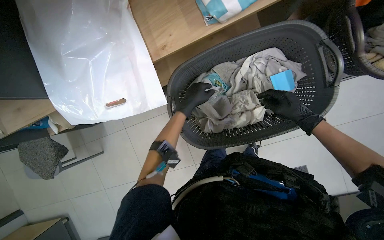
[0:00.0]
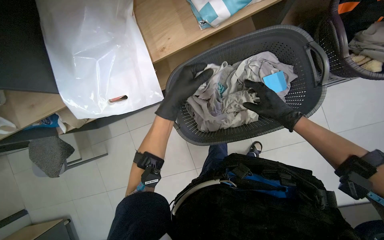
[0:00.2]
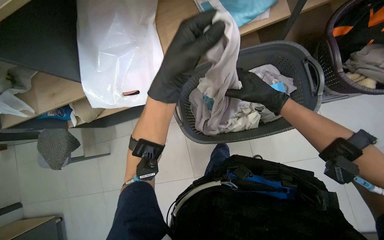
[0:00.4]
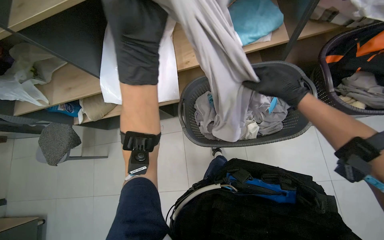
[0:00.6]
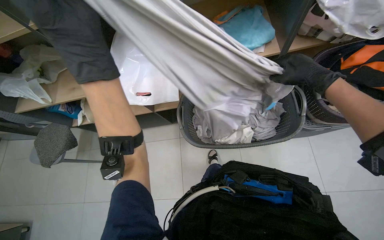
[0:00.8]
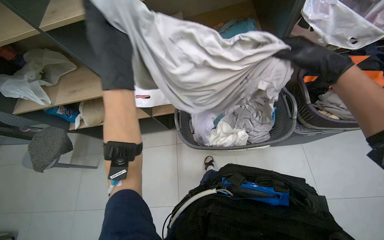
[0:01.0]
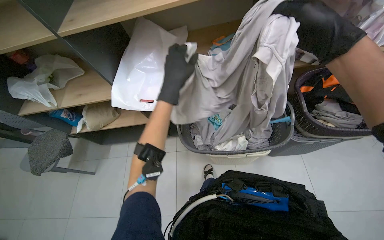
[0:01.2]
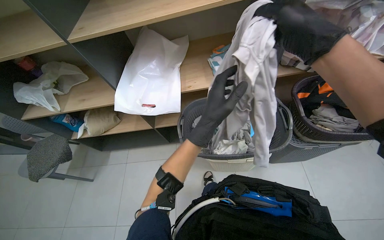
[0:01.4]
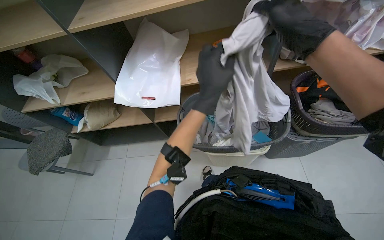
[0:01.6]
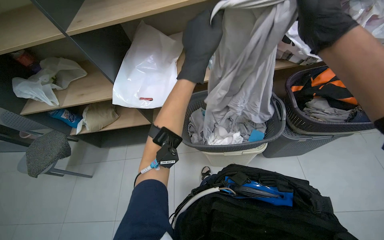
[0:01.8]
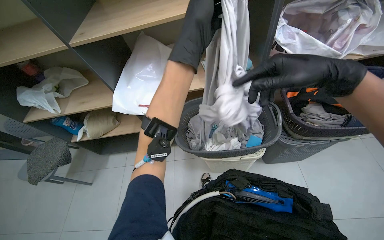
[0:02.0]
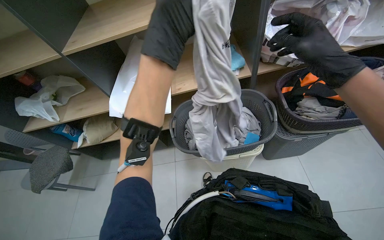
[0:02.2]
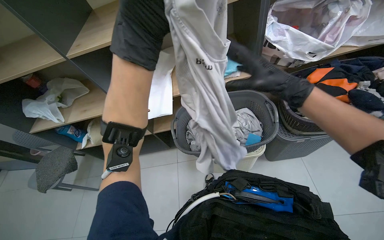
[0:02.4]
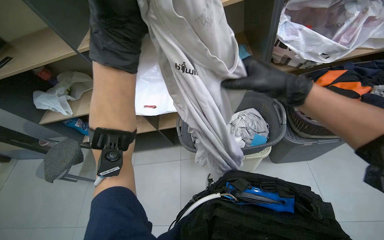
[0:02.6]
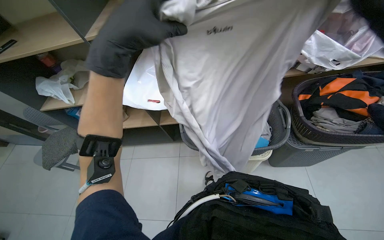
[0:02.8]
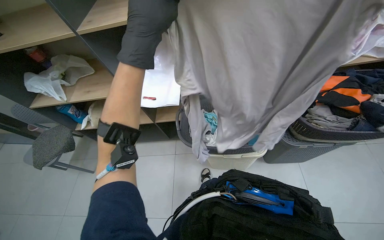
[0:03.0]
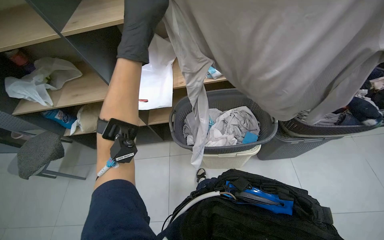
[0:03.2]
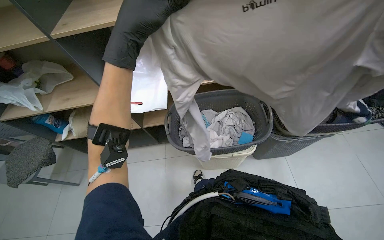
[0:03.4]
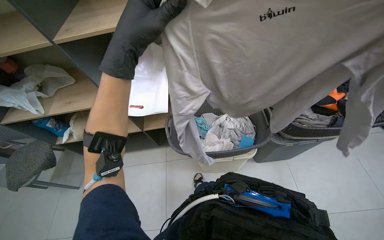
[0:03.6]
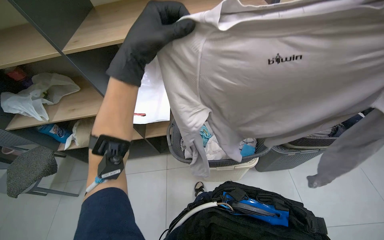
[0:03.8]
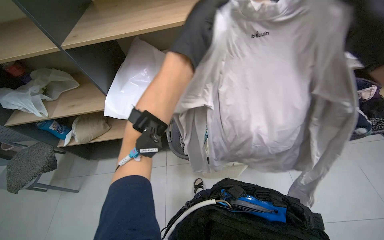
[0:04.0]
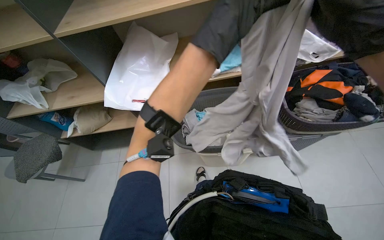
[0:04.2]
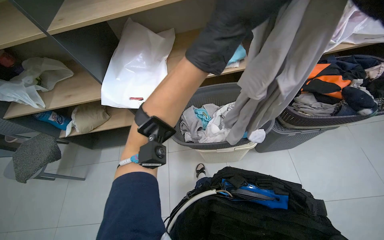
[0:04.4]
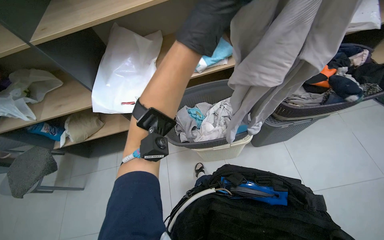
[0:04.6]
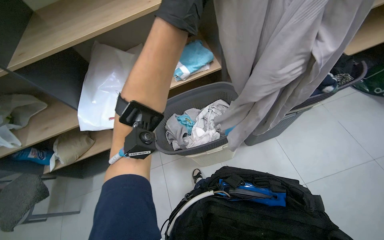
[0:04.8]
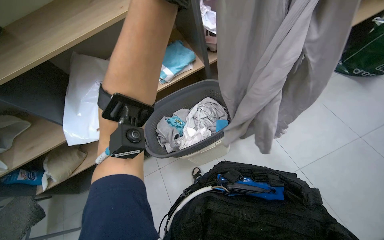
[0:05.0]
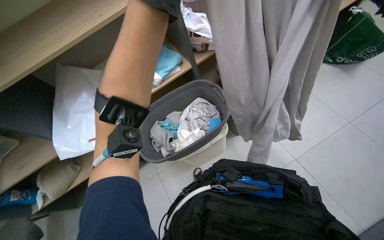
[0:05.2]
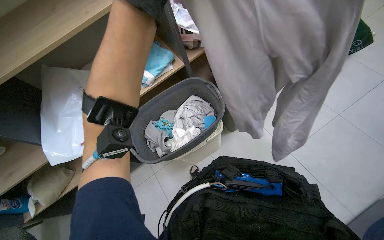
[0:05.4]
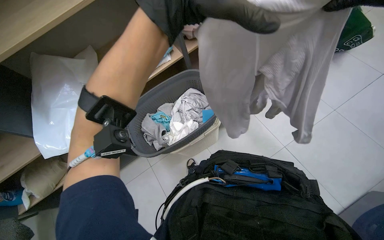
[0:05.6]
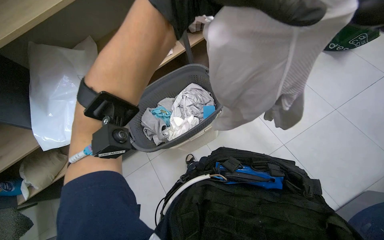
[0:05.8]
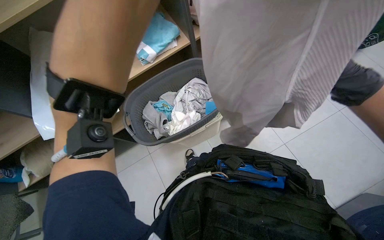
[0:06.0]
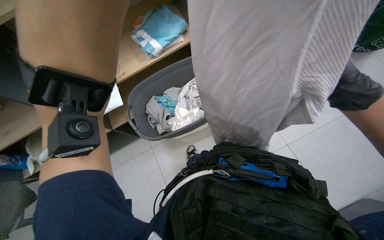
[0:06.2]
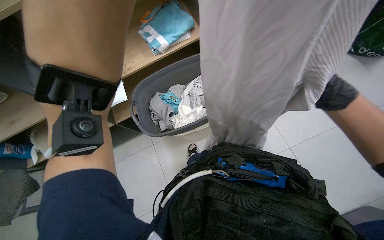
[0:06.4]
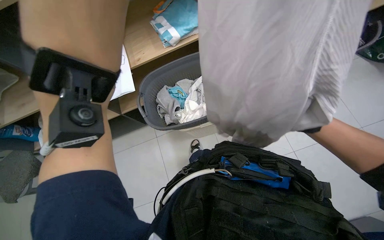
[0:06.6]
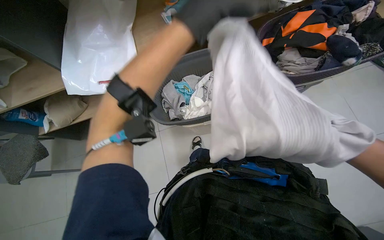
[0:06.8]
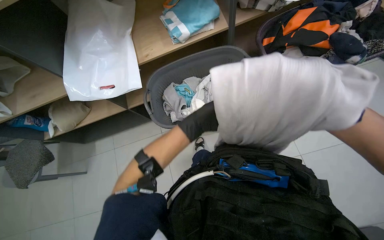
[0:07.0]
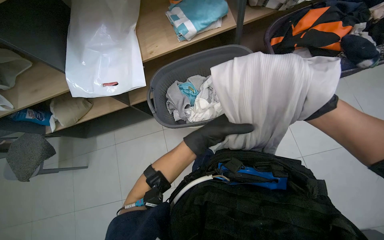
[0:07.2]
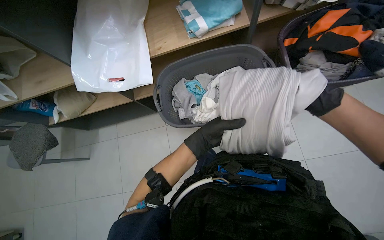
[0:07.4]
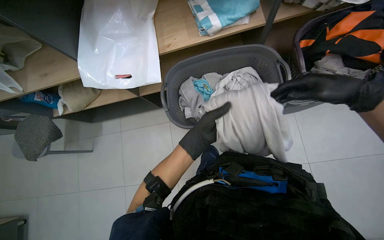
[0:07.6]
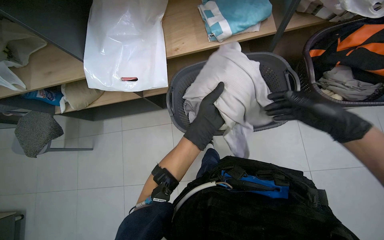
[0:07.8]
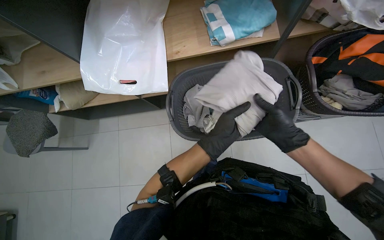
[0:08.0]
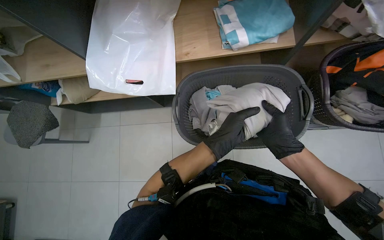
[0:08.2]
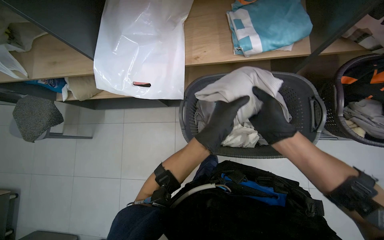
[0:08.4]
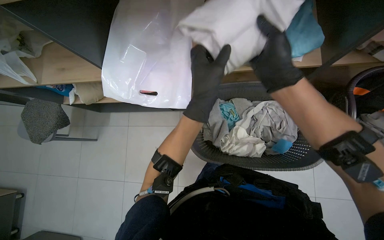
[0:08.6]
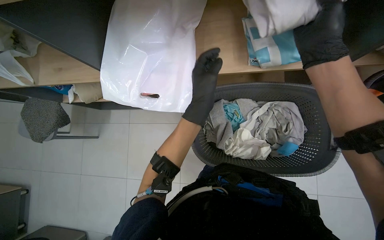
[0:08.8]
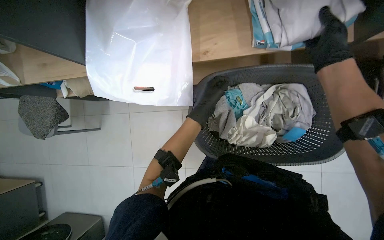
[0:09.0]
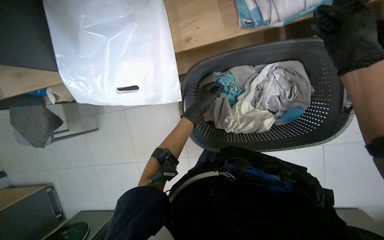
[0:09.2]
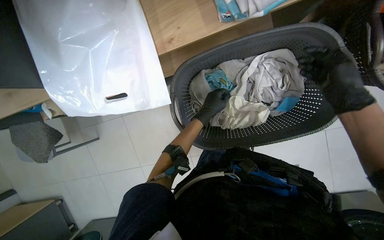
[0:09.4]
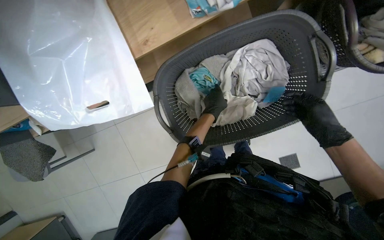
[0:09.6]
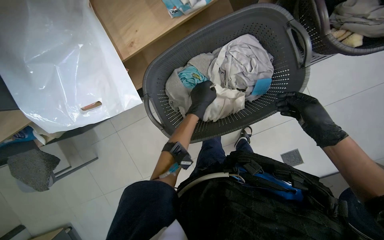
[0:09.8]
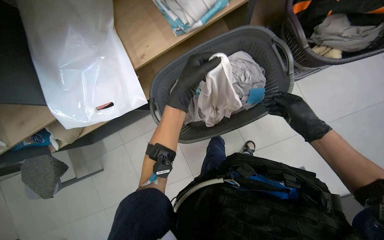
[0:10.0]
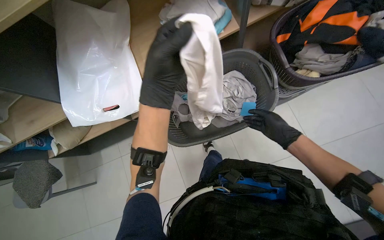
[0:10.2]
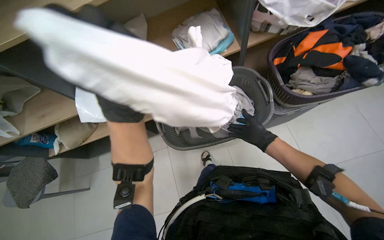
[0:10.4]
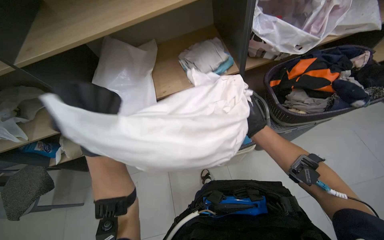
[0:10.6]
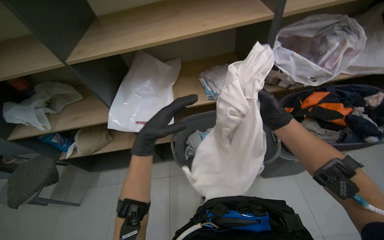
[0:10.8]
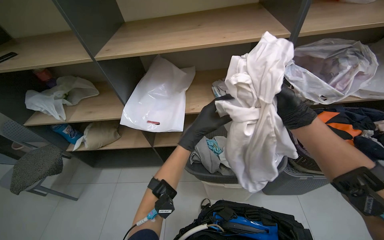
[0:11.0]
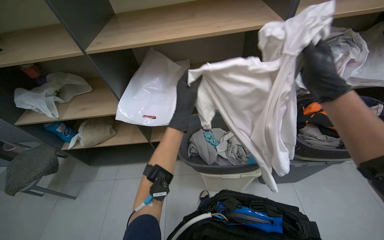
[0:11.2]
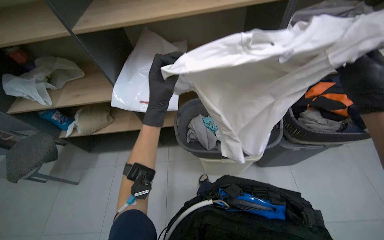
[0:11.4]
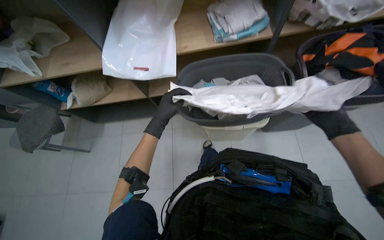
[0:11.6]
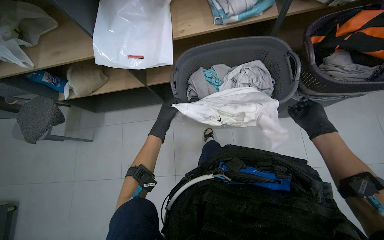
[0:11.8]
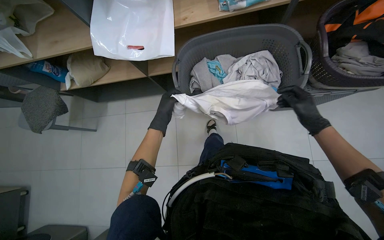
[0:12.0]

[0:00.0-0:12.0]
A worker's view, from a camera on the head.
Job: managing laundry.
The whole recording: Organizing and folding laundry. The worker organizes bags on shelves, places items into a bag, then folds clothes from a basket and places them on shelves.
0:00.0 to 0:01.6: The wearer moves approximately 40 cm. The view tilts some 30 degrees upward.
0:01.6 to 0:03.0: The left hand is displaced to the left and up the picture by some 20 cm.
0:03.0 to 0:04.4: The left hand moves to the right, roughly 25 cm.
0:04.4 to 0:06.0: The wearer looks roughly 25 degrees further to the right.
0:07.6 to 0:09.0: The view tips downward by some 15 degrees. The right hand heads up the picture and to the left, covering about 35 cm; the left hand is displaced up the picture by about 25 cm.
0:09.0 to 0:10.4: The view tips upward by roughly 20 degrees.

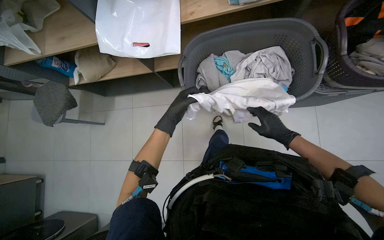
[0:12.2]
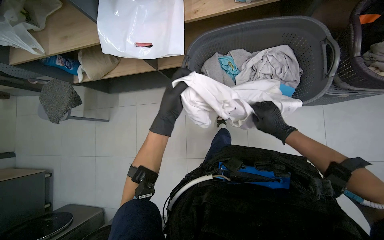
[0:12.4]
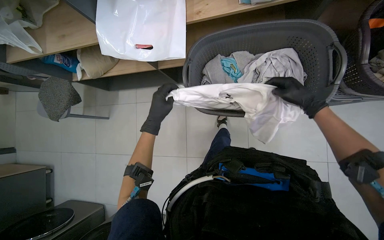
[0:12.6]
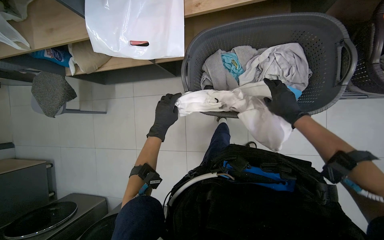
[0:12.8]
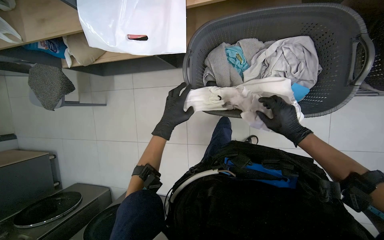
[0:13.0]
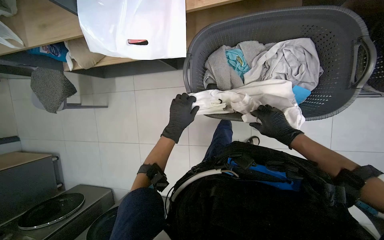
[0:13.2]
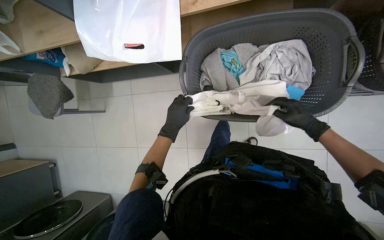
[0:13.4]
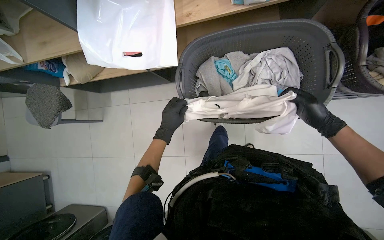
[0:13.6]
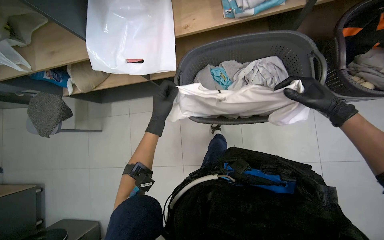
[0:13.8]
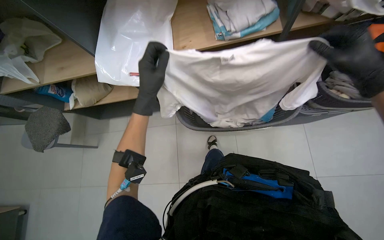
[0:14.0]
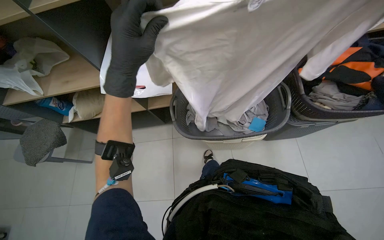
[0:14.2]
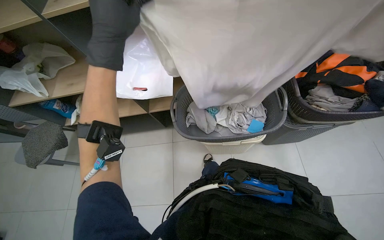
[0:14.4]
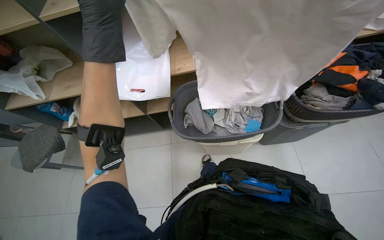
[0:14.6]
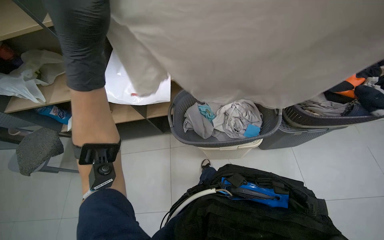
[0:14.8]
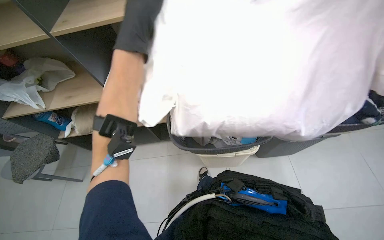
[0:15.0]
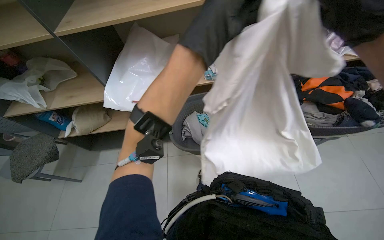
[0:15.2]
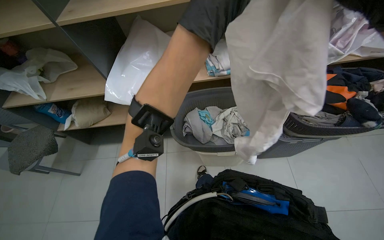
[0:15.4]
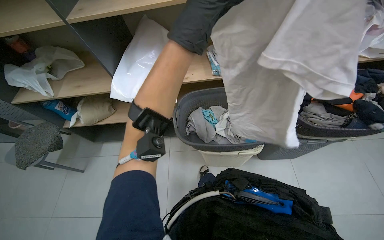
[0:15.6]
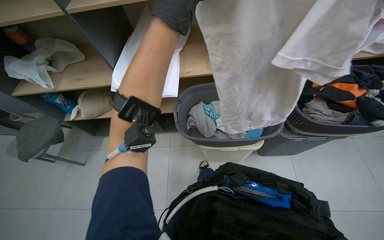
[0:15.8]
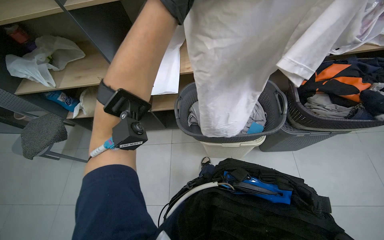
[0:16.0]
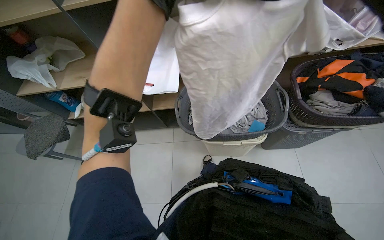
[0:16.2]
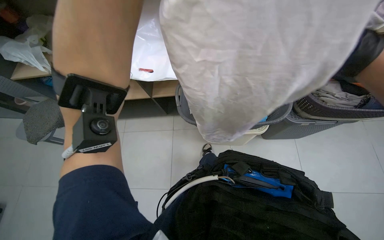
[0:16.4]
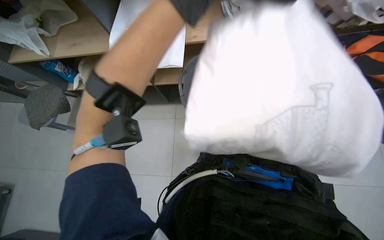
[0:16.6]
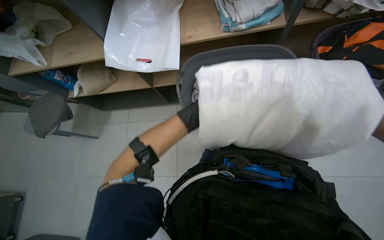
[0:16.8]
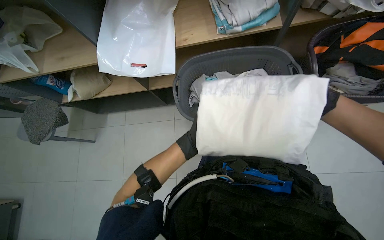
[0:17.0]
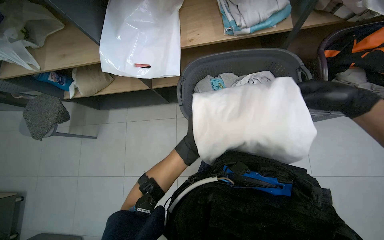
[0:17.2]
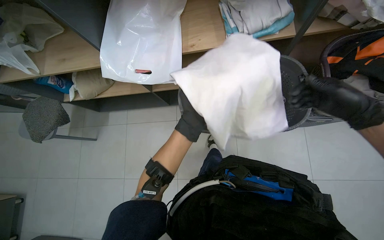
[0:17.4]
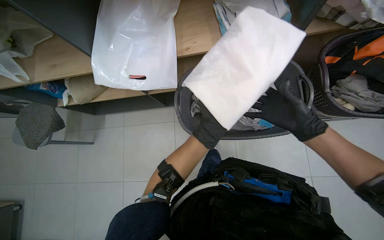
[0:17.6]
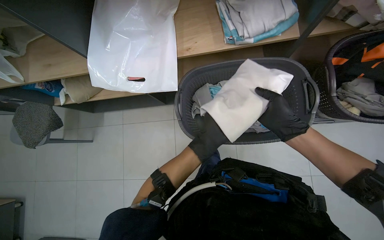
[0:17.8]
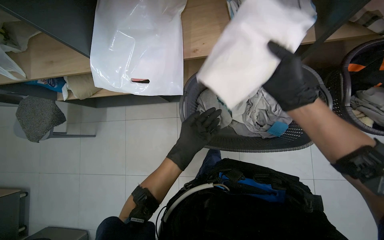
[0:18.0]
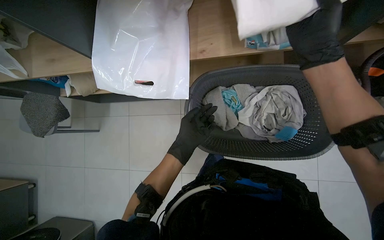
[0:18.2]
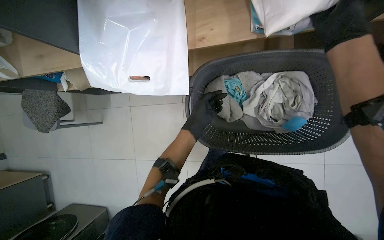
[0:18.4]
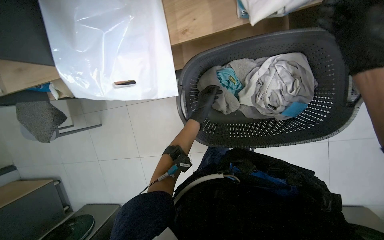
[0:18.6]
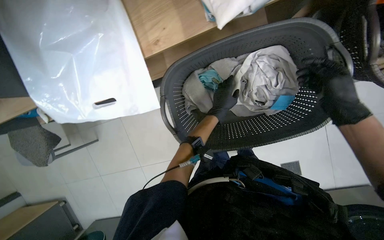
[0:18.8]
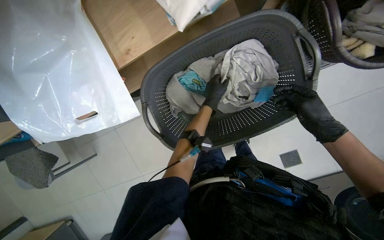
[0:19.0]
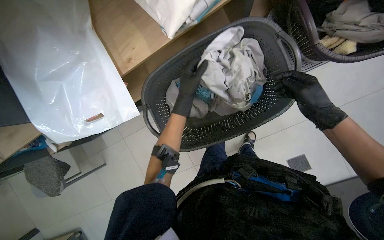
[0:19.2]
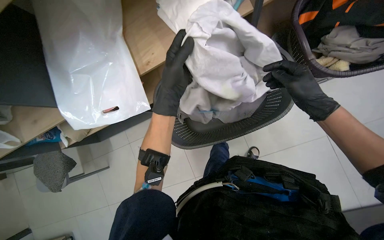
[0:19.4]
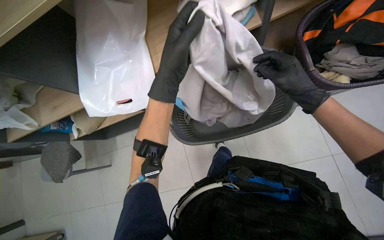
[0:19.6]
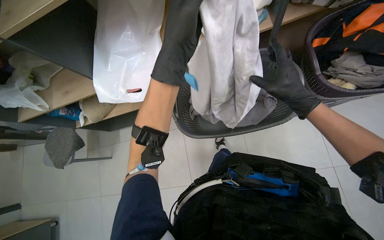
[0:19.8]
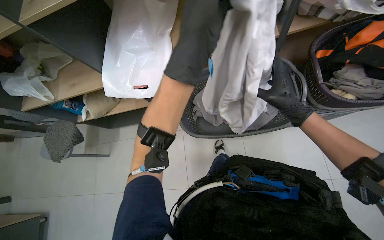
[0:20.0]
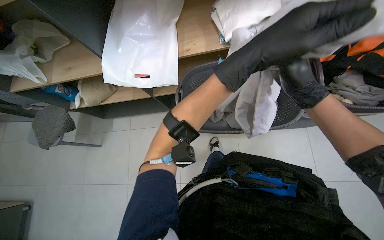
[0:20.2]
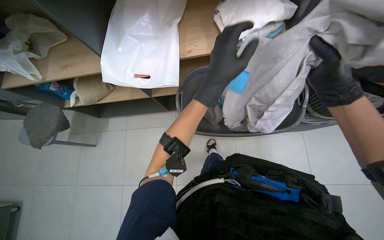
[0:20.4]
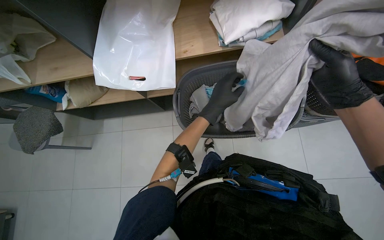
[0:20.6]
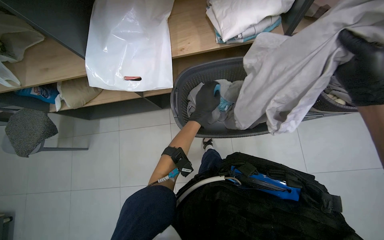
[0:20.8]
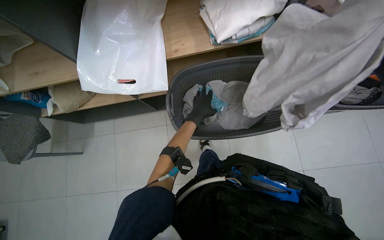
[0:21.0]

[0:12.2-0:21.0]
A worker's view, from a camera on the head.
Job: managing laundry.
The whole recording: Organizing and folding laundry. The worker organizes bags on shelves, places items into a bag, then folds clothes from a basket and places them on shelves.
0:12.2 to 0:13.6: The right hand shifts roughly 10 cm to the right.
0:13.6 to 0:15.2: The camera pitches upward, by some 30 degrees. The left hand is displaced nearer to the camera, up the picture and to the right by some 50 cm.
0:15.2 to 0:16.6: The wearer looks some 15 degrees further downward.
0:16.6 to 0:18.0: The left hand travels farther from the camera and to the left by approximately 25 cm.
0:18.0 to 0:19.6: The right hand goes up the picture and returns, some 15 cm each way. The left hand goes about 25 cm nearer to the camera and up the picture.
0:19.6 to 0:21.0: The left hand travels farther from the camera and down the picture by approximately 30 cm.
